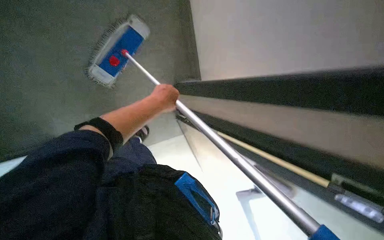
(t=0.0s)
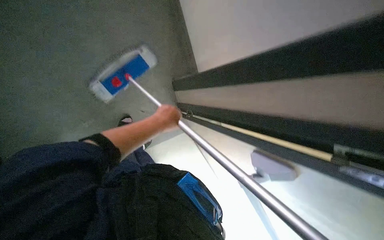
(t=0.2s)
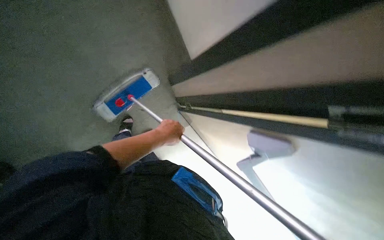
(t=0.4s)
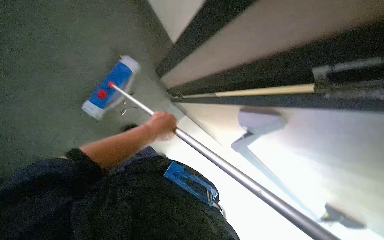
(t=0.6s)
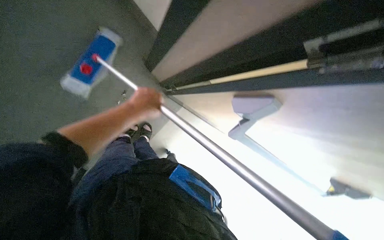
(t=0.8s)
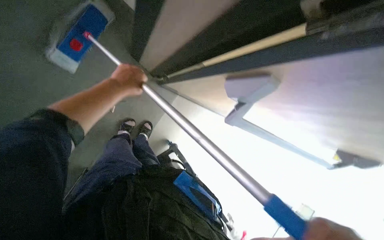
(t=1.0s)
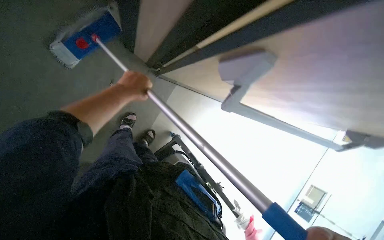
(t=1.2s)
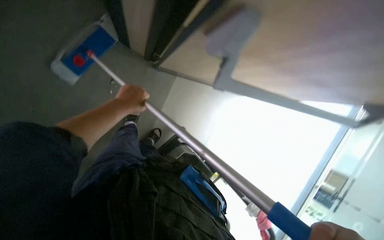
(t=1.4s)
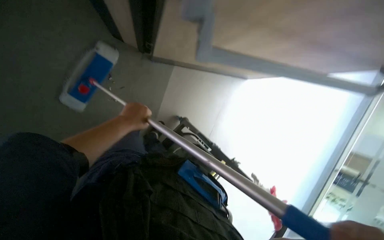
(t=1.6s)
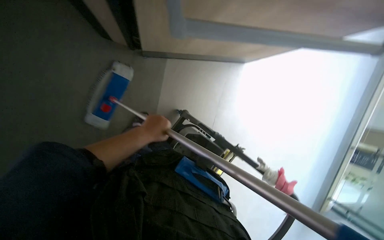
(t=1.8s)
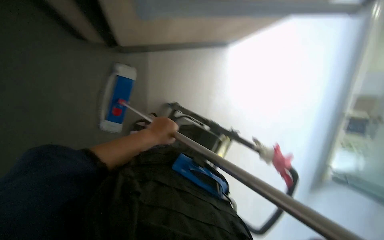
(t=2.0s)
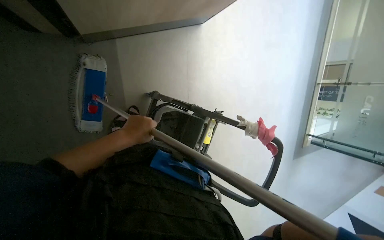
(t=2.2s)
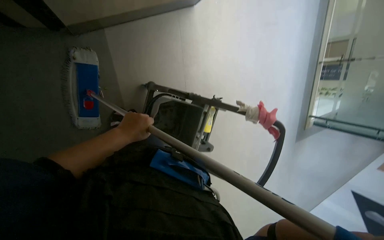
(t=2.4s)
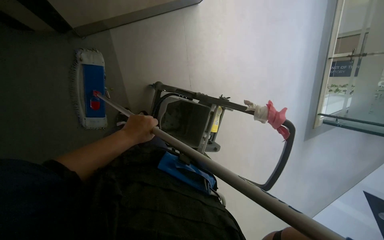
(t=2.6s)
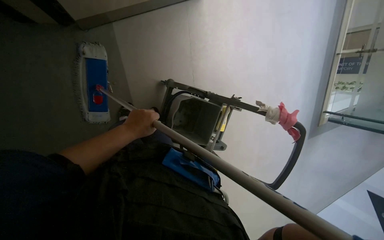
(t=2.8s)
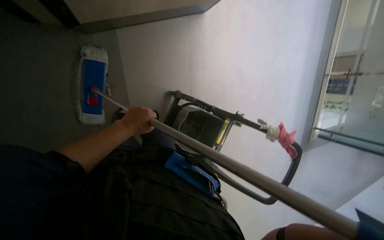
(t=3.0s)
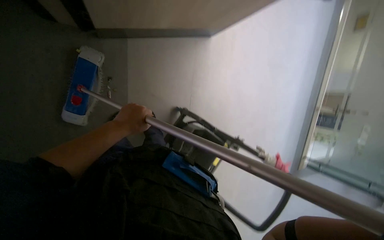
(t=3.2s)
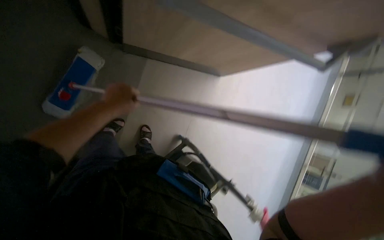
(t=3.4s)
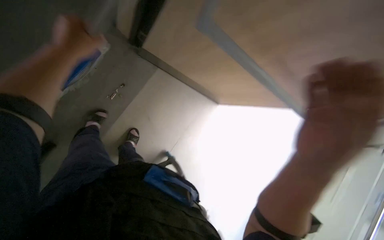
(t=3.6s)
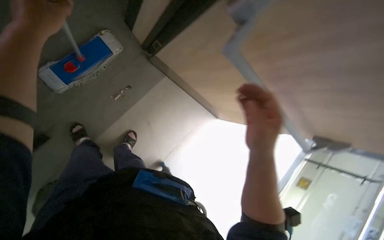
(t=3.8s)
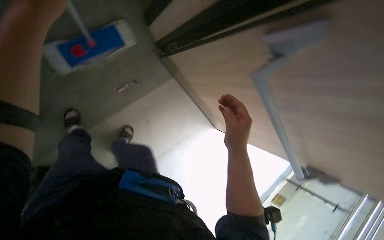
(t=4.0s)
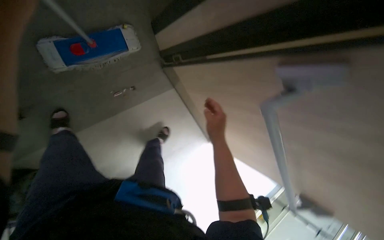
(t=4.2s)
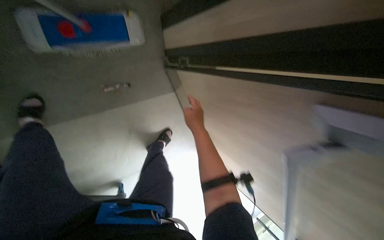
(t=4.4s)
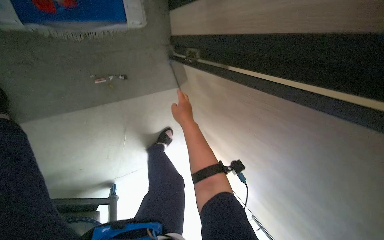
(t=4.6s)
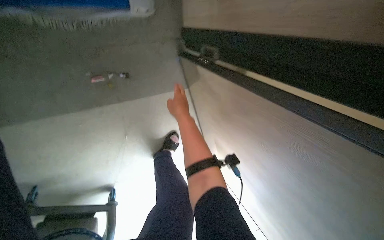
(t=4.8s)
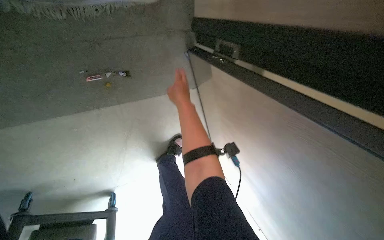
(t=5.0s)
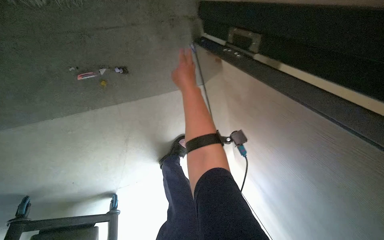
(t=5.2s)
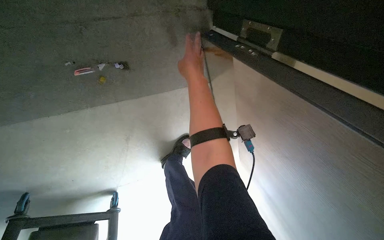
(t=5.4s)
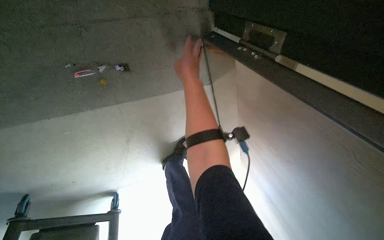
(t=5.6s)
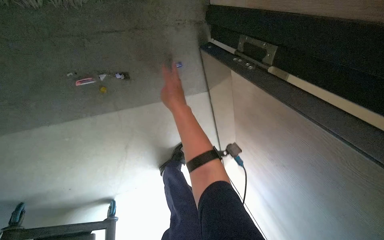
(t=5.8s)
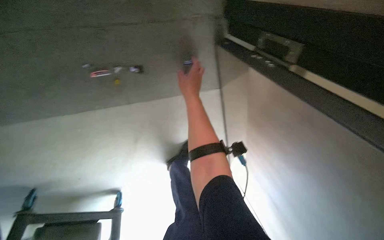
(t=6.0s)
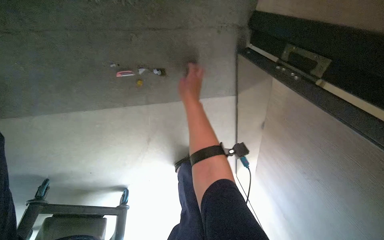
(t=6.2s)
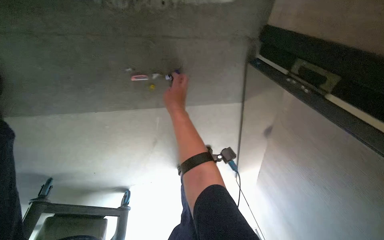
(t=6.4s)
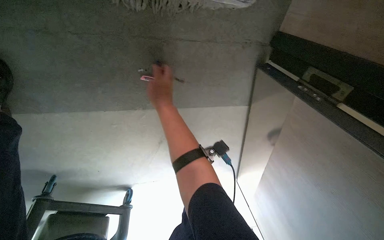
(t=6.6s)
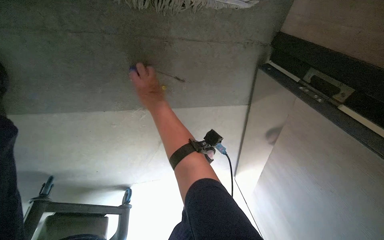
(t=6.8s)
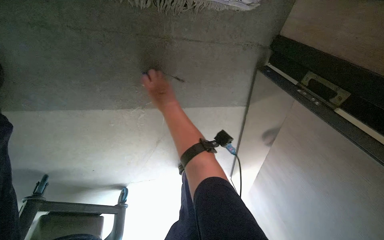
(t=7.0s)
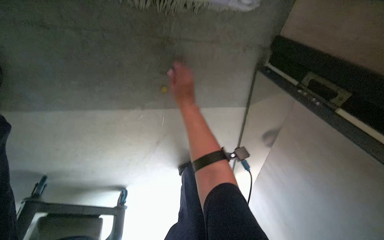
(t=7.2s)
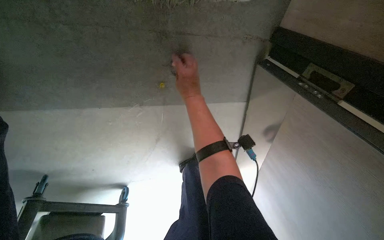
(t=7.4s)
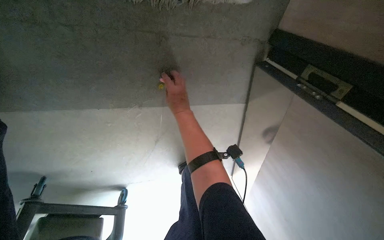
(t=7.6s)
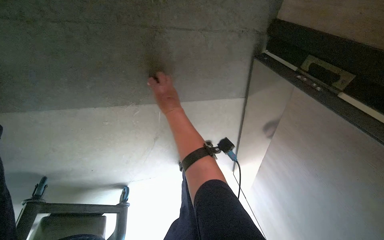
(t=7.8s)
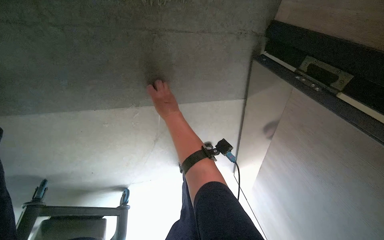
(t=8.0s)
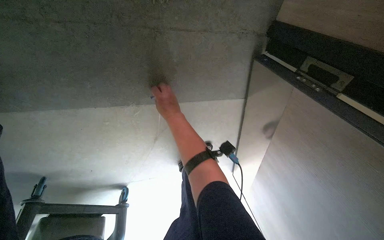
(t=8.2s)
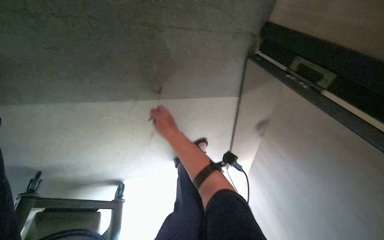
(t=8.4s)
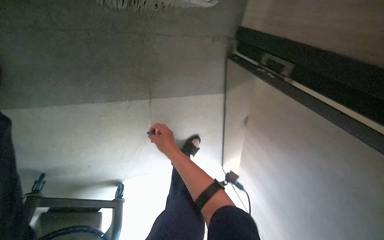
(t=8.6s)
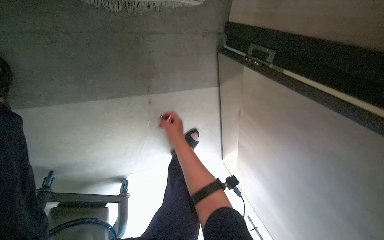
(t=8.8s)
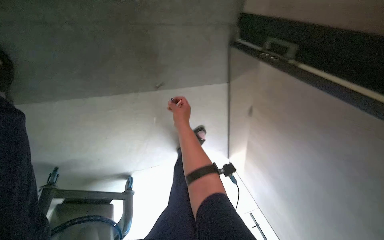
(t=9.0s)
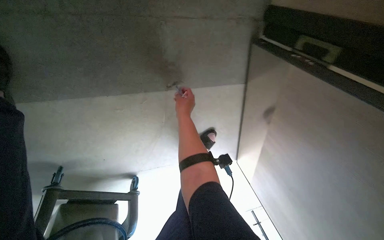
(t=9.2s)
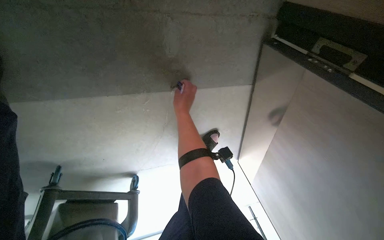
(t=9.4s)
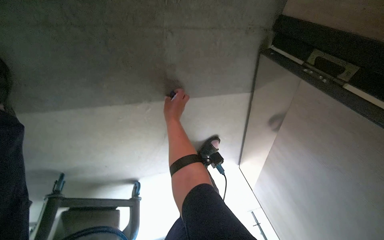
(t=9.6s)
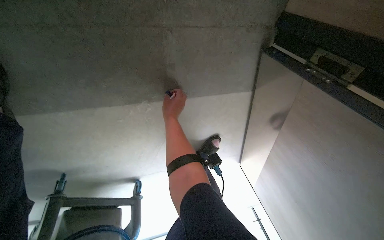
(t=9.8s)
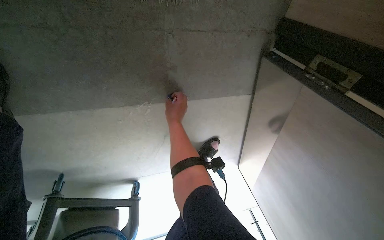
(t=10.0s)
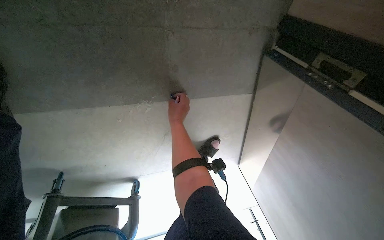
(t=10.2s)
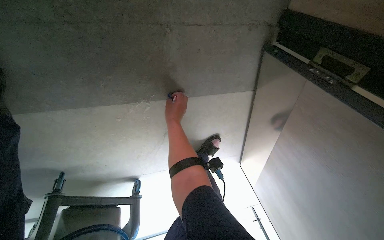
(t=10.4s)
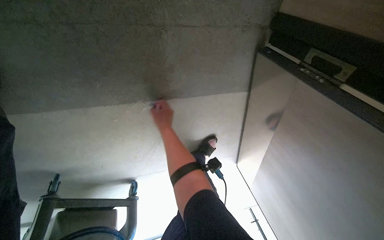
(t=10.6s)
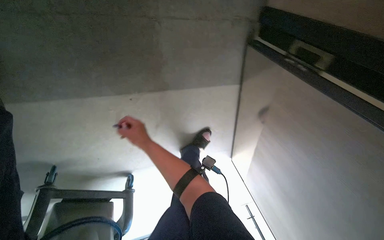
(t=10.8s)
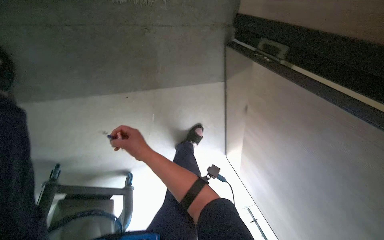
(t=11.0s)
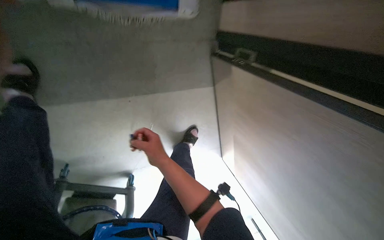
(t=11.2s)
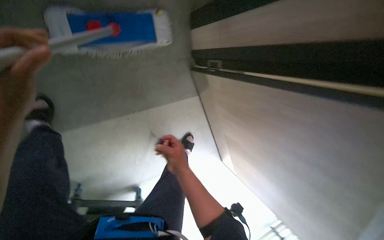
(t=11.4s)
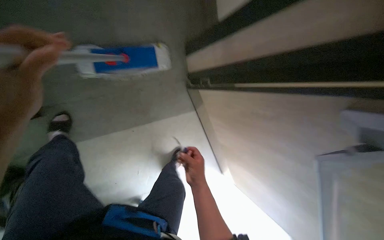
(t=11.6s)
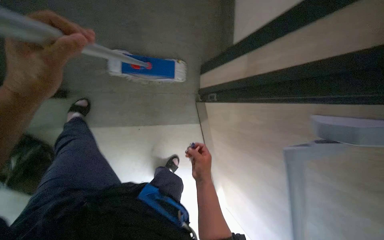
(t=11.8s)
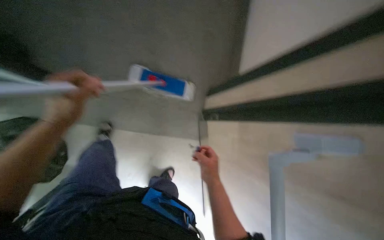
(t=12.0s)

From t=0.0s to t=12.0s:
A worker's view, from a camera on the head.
Job: managing trash.
The whole recording: Collecting and discarding trash. The worker collects small trash items from the floor and discards them into a trash bag.
From t=1.6s to t=3.0s: The view tips downward by roughly 10 degrees.
From t=4.4s to t=6.0s: The wearer moves about 60 cm. The wearer looks approximately 15 degrees further downward.
From t=7.6s to t=9.0s: The right hand travels down the picture by approximately 15 cm.
From t=10.4s to t=12.0s: The camera is carried some 80 cm. The wearer looks approximately 40 degrees further upward.

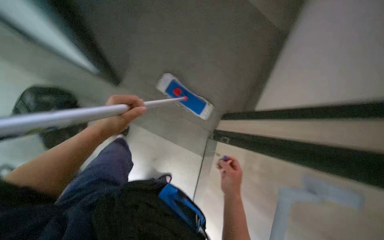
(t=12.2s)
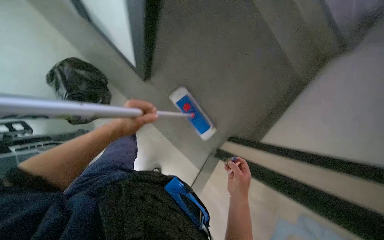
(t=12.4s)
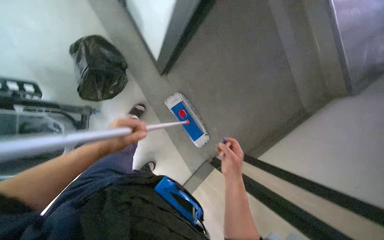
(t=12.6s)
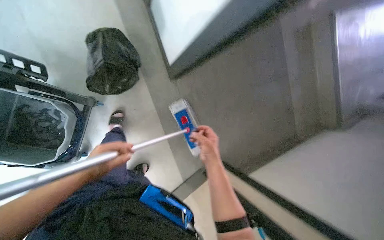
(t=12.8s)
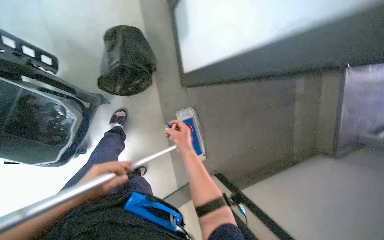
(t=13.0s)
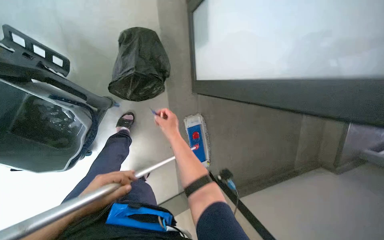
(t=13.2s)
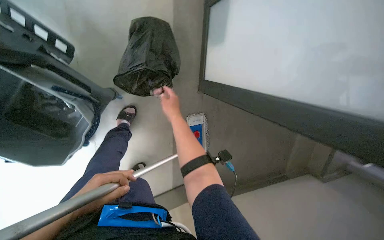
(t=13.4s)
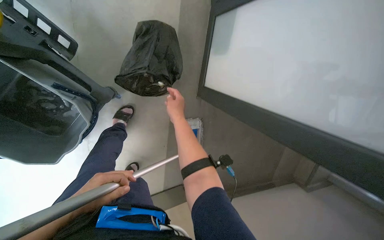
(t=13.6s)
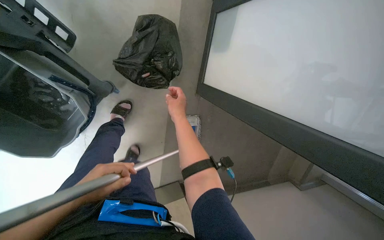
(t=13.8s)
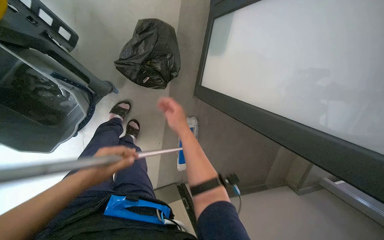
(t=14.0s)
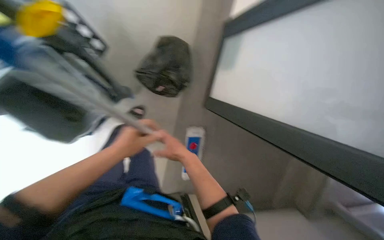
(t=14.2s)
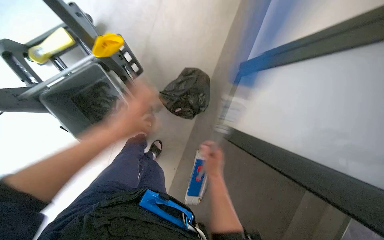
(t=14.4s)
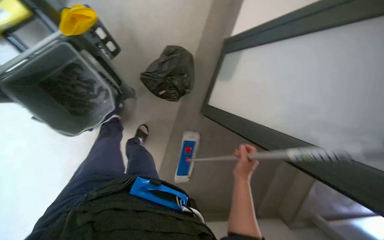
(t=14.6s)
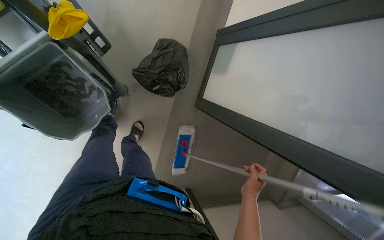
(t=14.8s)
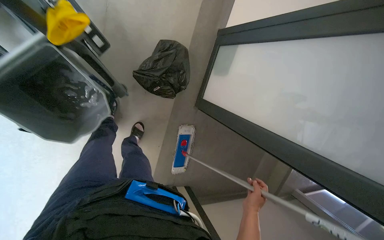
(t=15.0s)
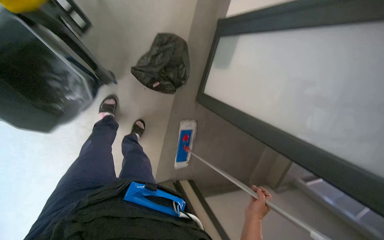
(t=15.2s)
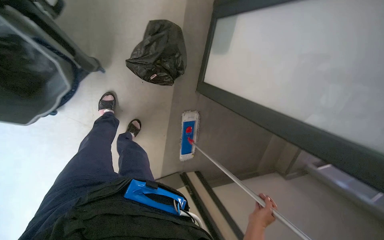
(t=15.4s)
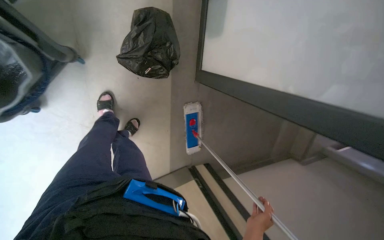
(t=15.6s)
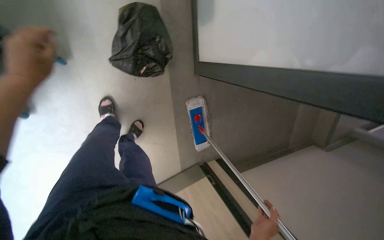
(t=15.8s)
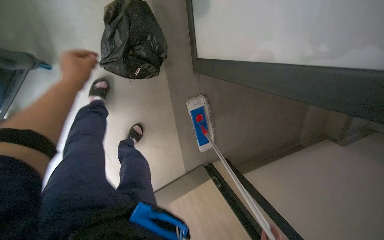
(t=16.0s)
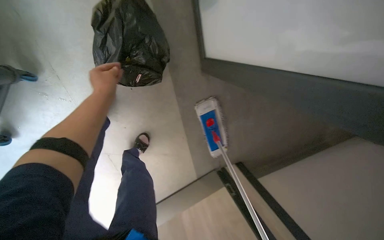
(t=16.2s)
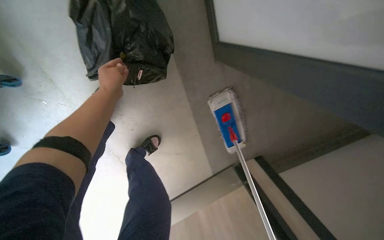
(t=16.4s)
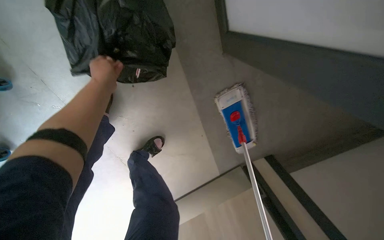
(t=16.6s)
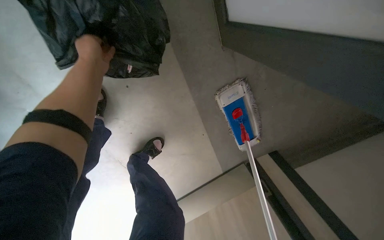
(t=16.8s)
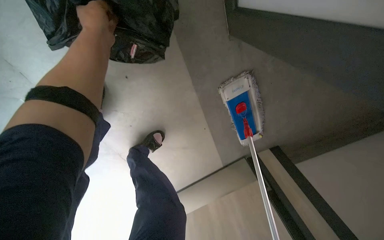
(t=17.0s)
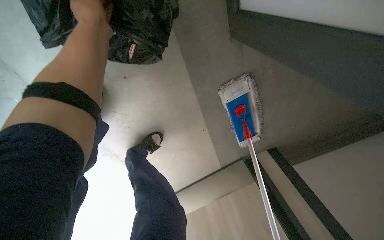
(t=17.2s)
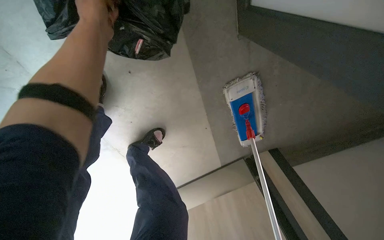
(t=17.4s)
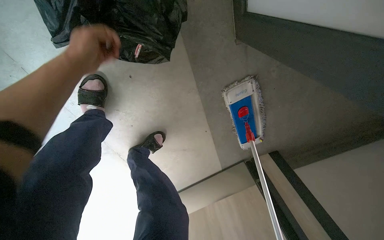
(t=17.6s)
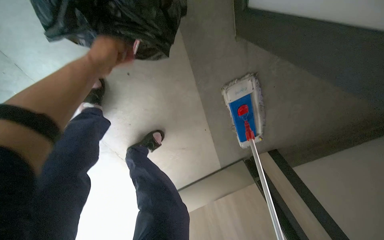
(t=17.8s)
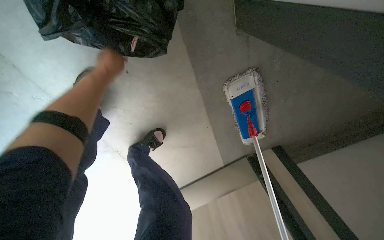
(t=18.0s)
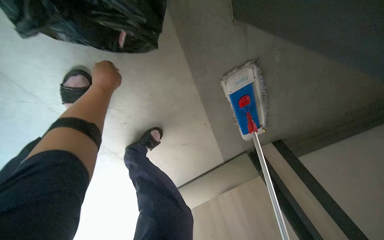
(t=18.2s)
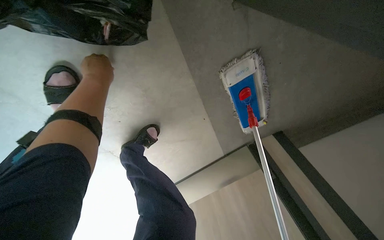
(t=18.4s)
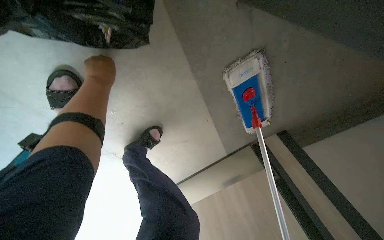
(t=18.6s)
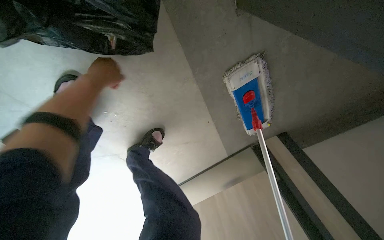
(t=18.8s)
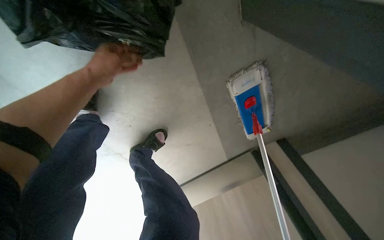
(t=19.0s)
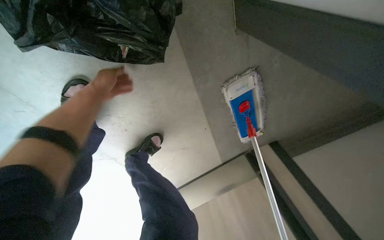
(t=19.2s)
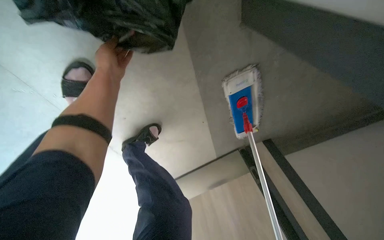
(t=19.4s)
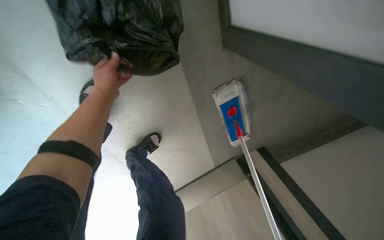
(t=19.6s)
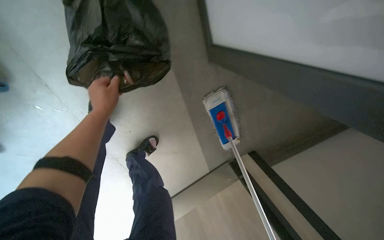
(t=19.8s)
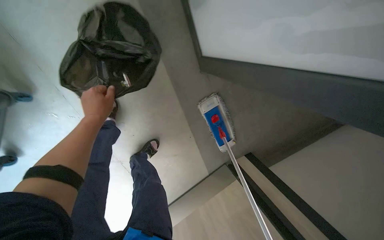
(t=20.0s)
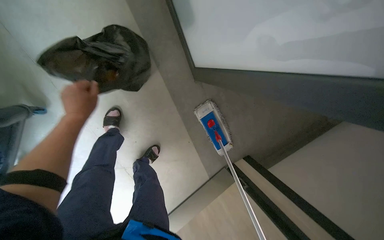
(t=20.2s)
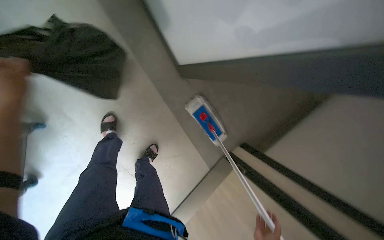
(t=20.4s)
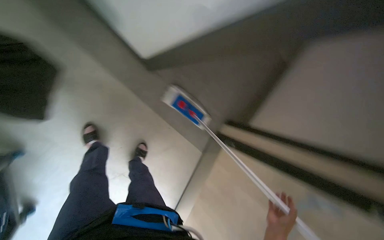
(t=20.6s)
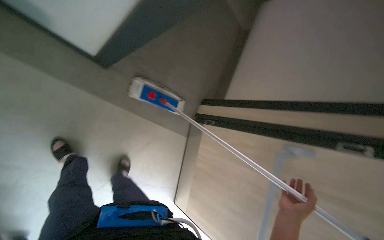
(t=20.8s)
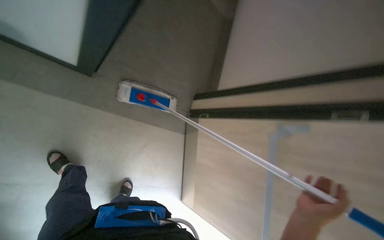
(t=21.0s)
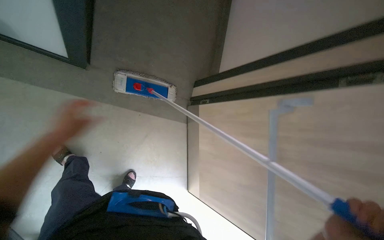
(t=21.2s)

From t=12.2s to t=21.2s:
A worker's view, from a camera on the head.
Job: managing trash.
The whole recording: Collecting and discarding trash. The worker collects small trash items from the floor and discards them into a trash bag.
From t=12.2s to t=13.8s: The wearer moves roughly 50 cm. Everything in view rotates some 50 degrees clockwise.
From t=13.8s to t=15.2s: The right hand shifts approximately 40 cm down the picture, nearer to the camera and to the right.
From t=15.2s to t=16.6s: The wearer moves some 60 cm. The view swings roughly 20 degrees to the left. The view tips downward by some 25 degrees.
From t=18.2s to t=19.8s: The left hand is displaced down the picture by approximately 20 cm.
From t=19.8s to t=21.2s: The camera travels roughly 60 cm. The scene turns roughly 55 degrees counterclockwise in the picture.
